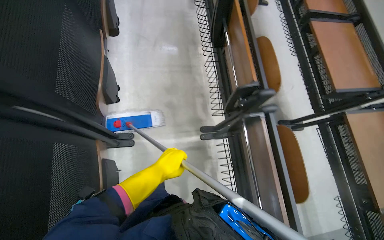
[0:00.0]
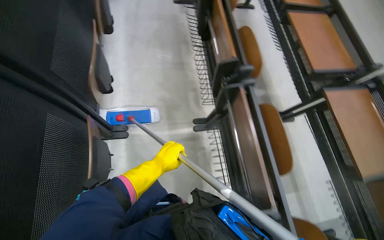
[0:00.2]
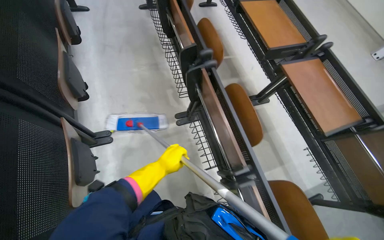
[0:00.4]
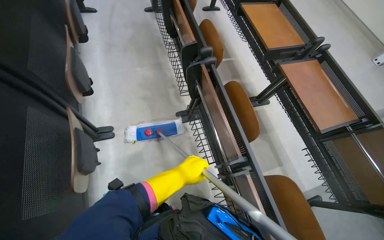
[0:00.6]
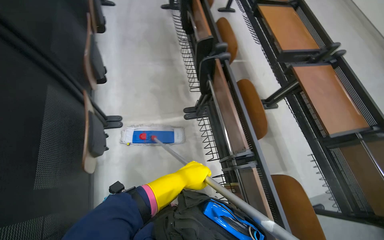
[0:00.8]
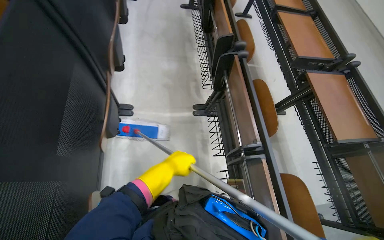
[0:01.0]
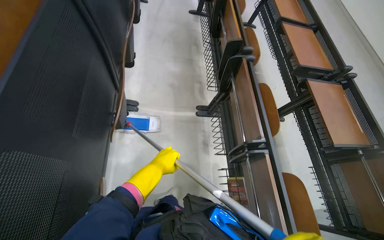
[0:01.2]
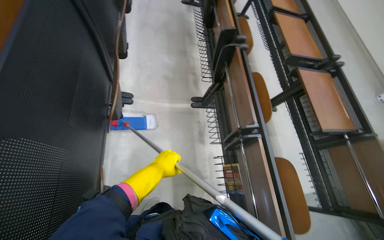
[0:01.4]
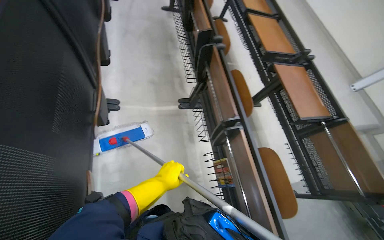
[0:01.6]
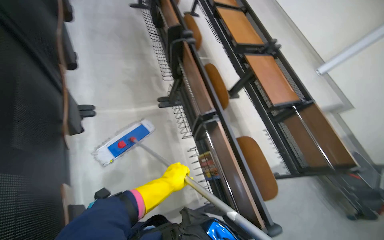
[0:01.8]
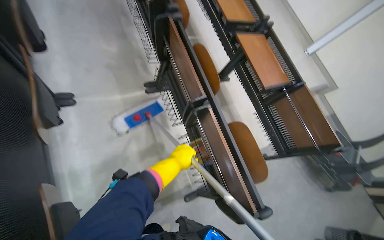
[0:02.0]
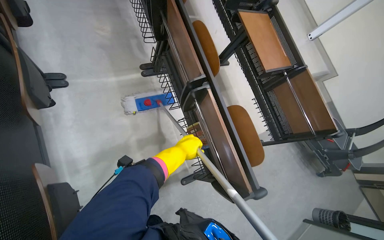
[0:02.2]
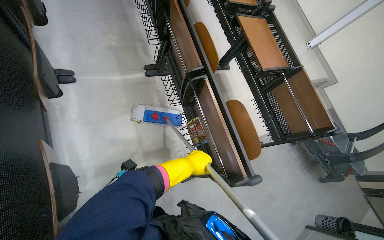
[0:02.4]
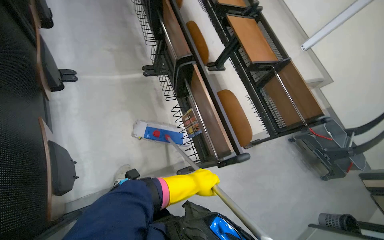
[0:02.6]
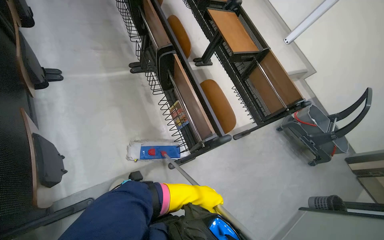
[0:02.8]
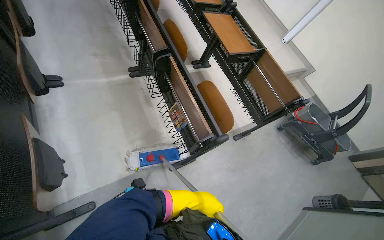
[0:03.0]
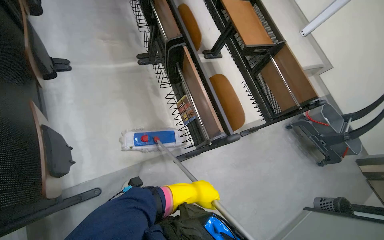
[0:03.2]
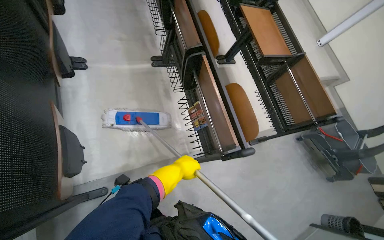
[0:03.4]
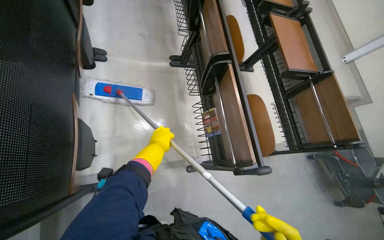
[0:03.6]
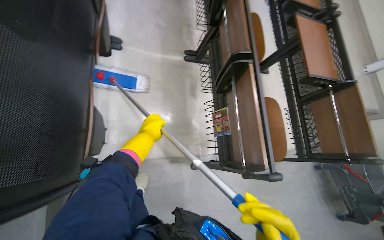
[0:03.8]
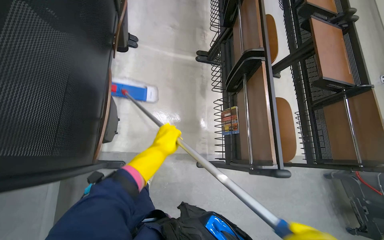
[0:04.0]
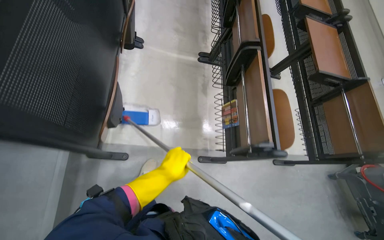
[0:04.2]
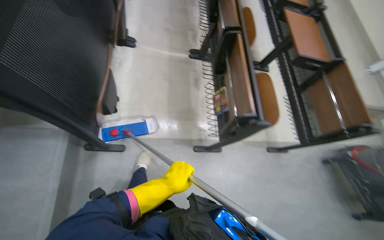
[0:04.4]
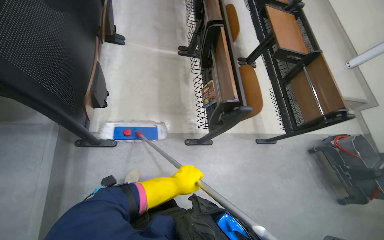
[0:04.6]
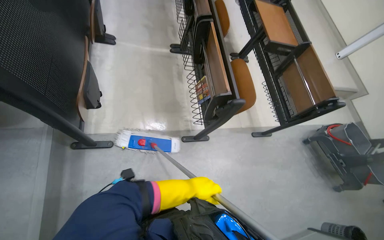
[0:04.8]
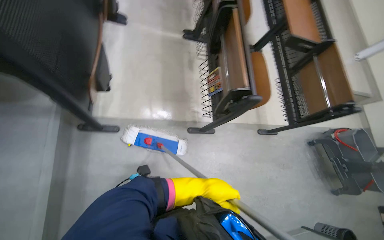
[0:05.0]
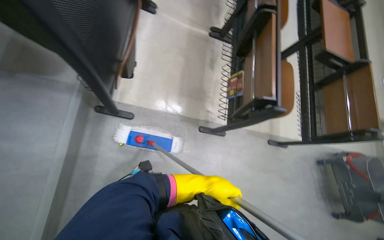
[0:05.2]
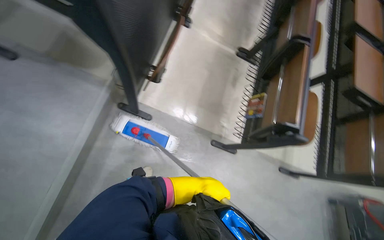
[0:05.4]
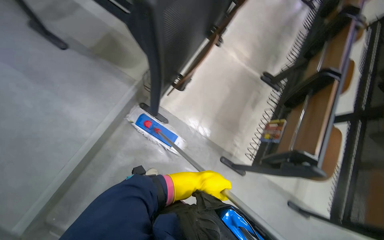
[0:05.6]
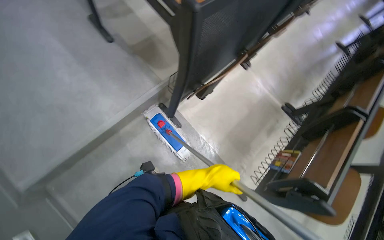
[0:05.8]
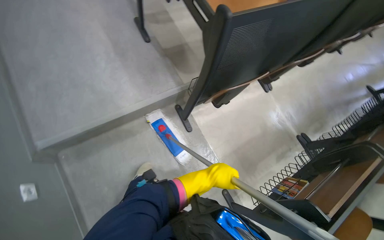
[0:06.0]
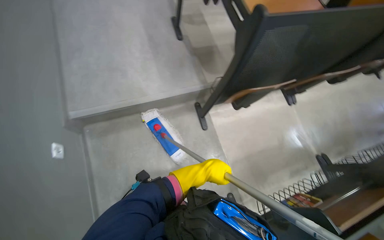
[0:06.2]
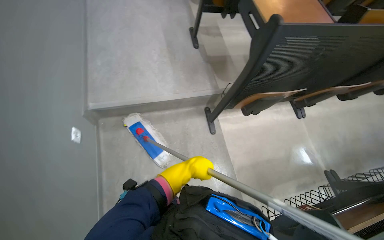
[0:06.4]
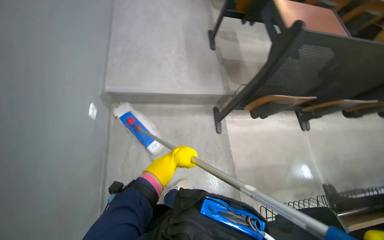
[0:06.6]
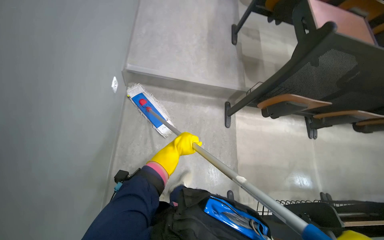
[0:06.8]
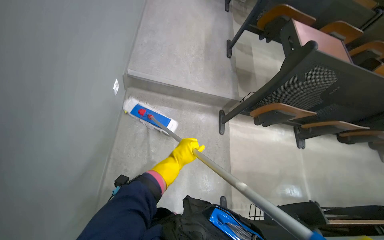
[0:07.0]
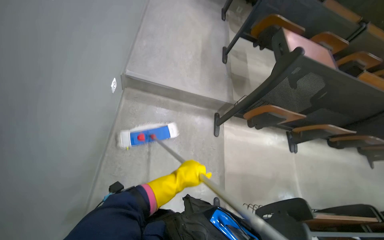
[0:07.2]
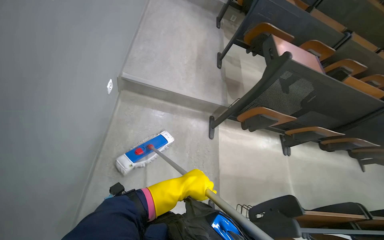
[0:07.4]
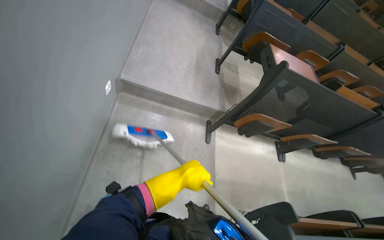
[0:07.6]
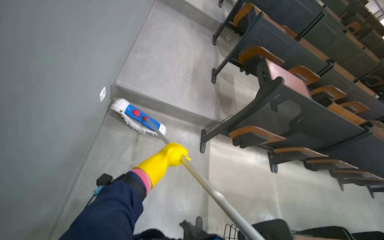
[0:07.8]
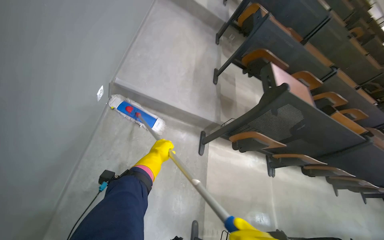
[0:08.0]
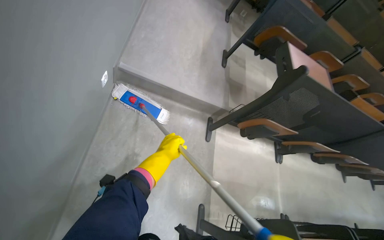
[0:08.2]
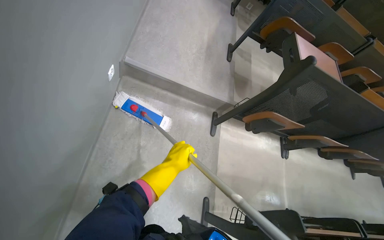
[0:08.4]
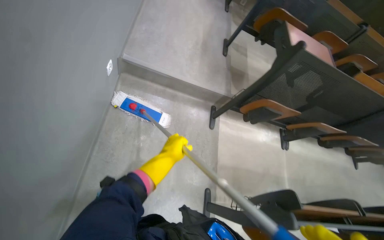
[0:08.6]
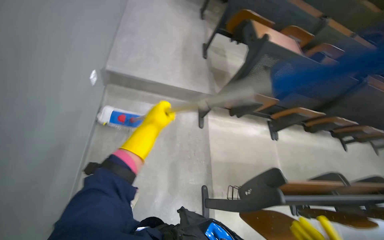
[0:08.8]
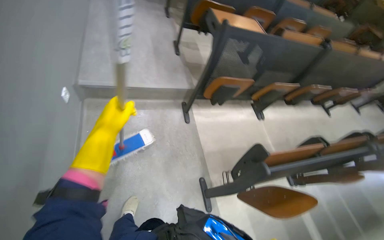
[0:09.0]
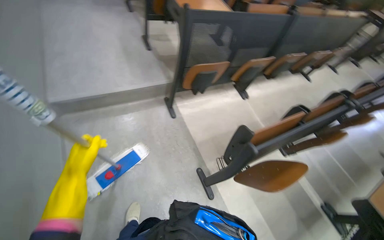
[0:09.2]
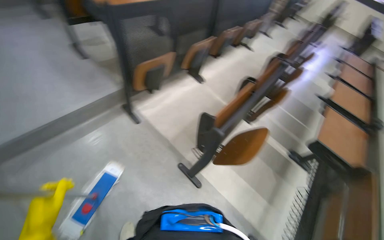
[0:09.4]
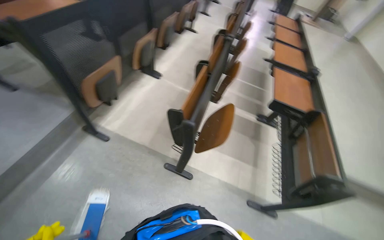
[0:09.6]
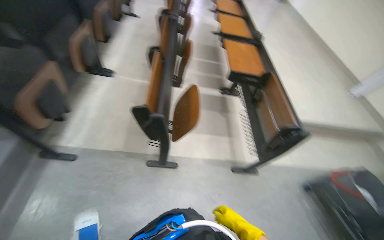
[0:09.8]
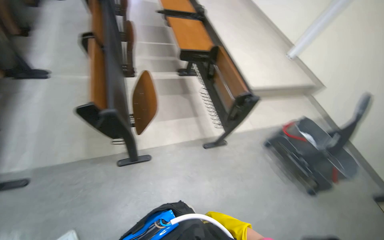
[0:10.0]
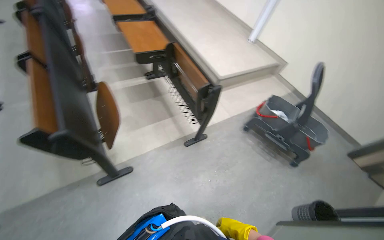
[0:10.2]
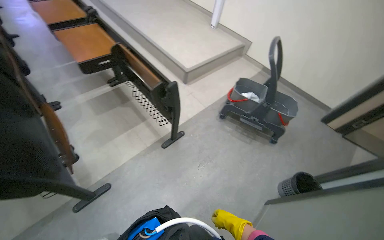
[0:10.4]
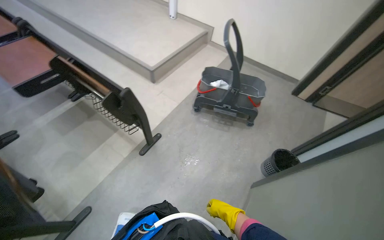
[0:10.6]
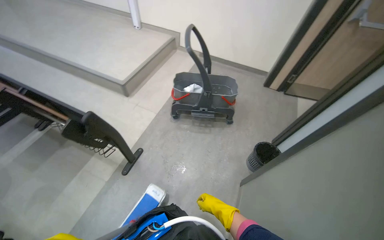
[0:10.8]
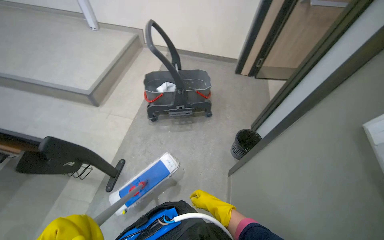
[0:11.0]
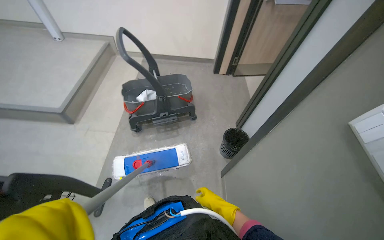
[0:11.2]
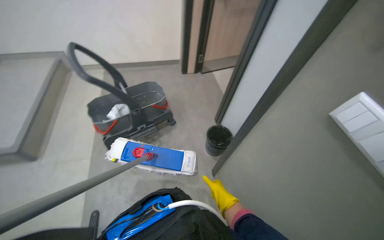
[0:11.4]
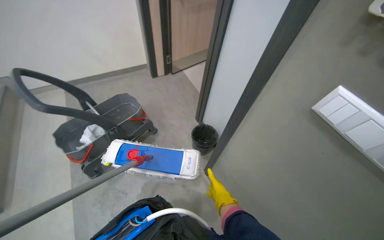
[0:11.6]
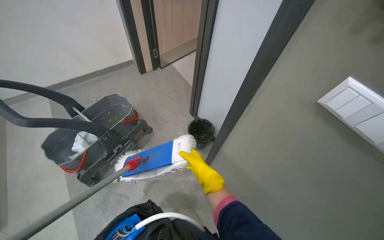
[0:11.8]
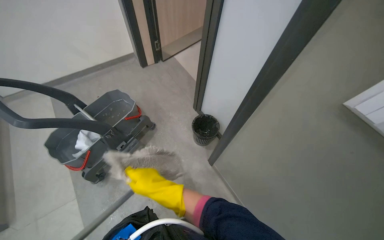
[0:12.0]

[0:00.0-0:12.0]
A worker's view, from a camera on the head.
Job: mopping floor.
The whole recording: Cleaning lecture hall. The worker cleans the lecture hall by mopping the floor and walls, and wiping desks.
0:00.0 to 0:01.6: The wearer moves approximately 60 cm.
0:01.6 to 0:03.0: The left hand is displaced down the picture and to the right by roughly 60 cm.
0:03.0 to 0:04.4: The head rotates about 25 degrees to the left. The left hand travels to the left and nearer to the camera by roughly 25 cm.
0:04.4 to 0:06.0: The wearer's head swings some 60 degrees to the left. The view tips upward by some 15 degrees.
0:06.0 to 0:07.6: The head travels approximately 60 cm. The wearer looks approximately 15 degrees further upward. The scene rotates clockwise by some 35 degrees.
0:07.6 to 0:09.0: The left hand travels nearer to the camera by approximately 10 cm.
0:09.0 to 0:10.4: The wearer looks roughly 115 degrees further to the right. The camera pitches downward, by approximately 20 degrees.
0:10.4 to 0:12.0: The head travels roughly 60 cm. The wearer's head swings roughly 80 degrees to the right.

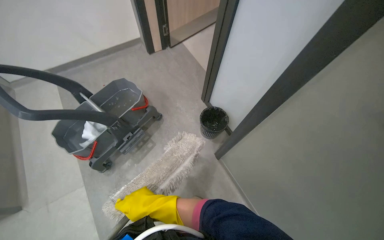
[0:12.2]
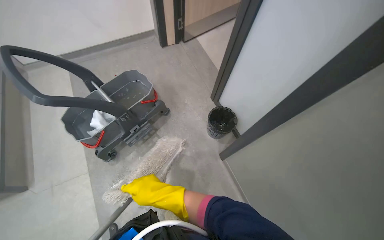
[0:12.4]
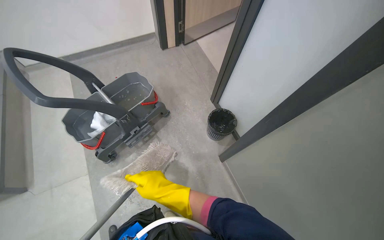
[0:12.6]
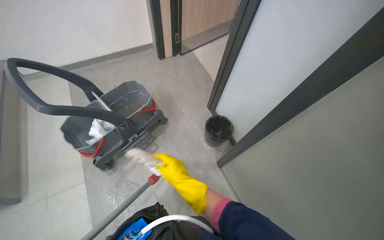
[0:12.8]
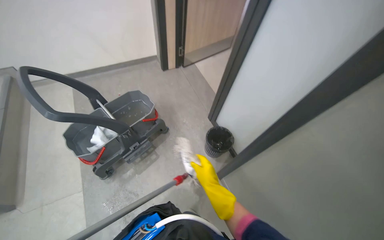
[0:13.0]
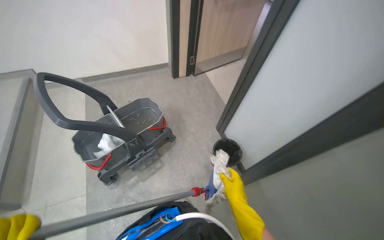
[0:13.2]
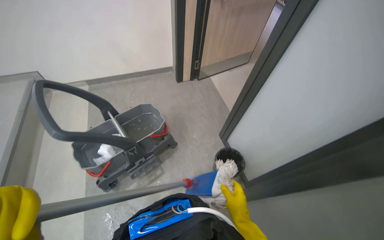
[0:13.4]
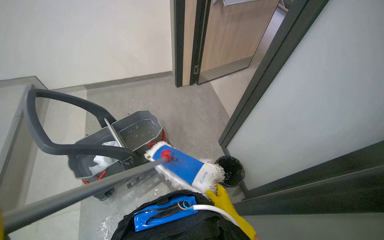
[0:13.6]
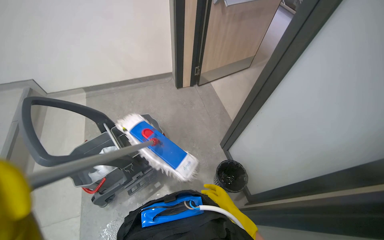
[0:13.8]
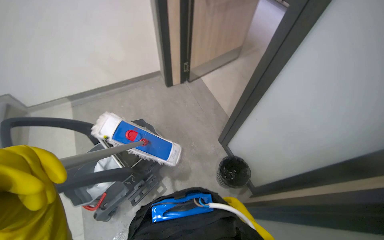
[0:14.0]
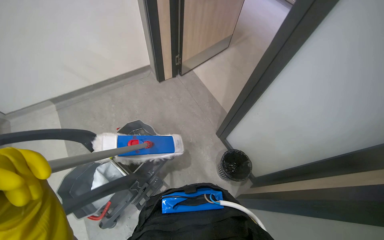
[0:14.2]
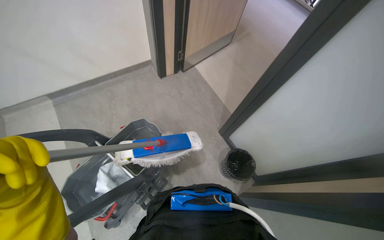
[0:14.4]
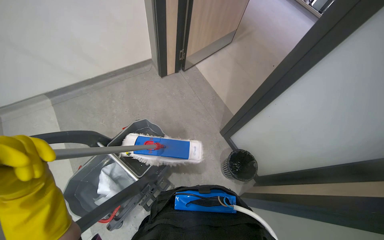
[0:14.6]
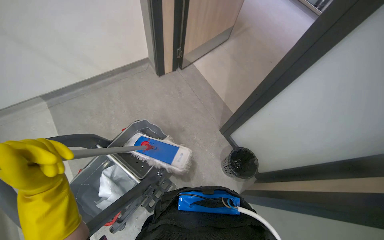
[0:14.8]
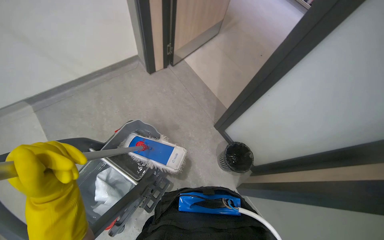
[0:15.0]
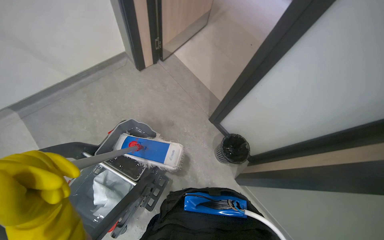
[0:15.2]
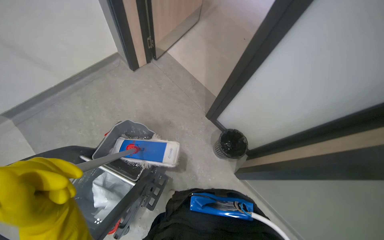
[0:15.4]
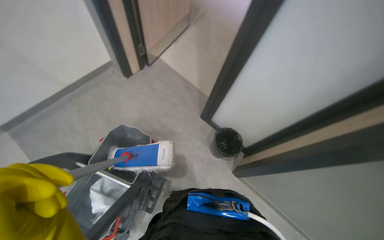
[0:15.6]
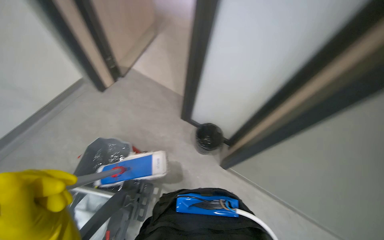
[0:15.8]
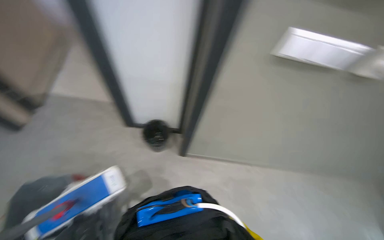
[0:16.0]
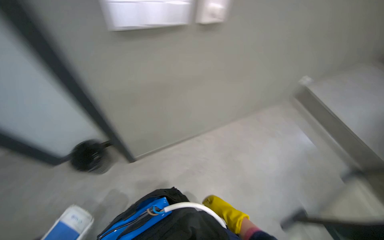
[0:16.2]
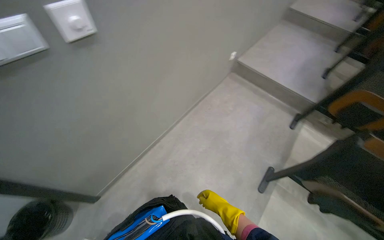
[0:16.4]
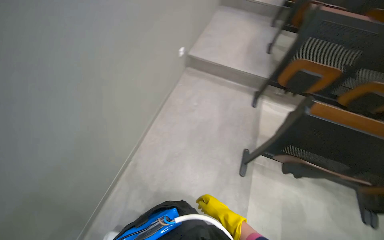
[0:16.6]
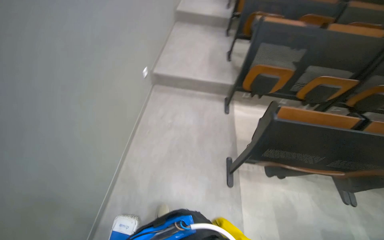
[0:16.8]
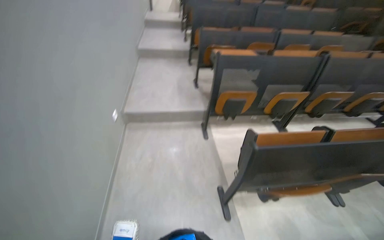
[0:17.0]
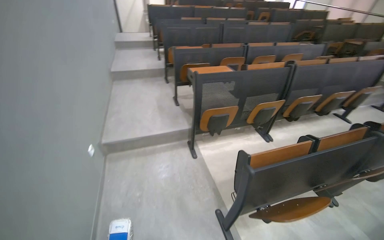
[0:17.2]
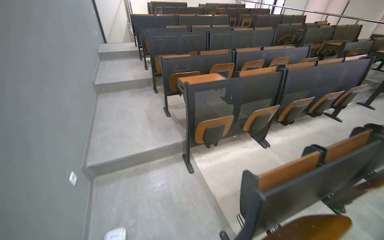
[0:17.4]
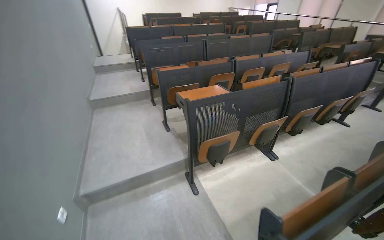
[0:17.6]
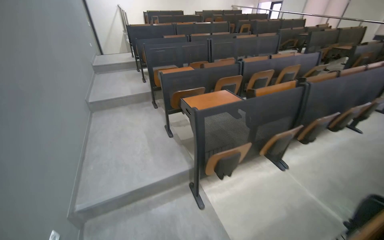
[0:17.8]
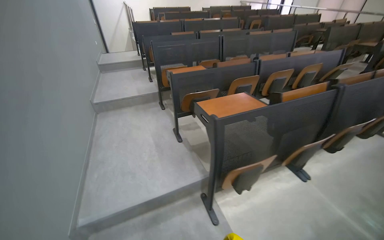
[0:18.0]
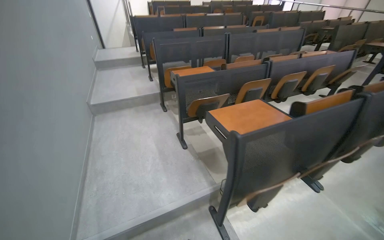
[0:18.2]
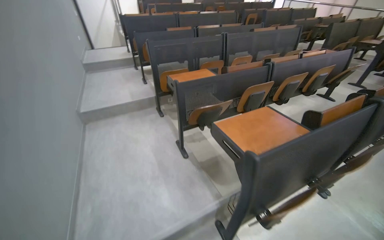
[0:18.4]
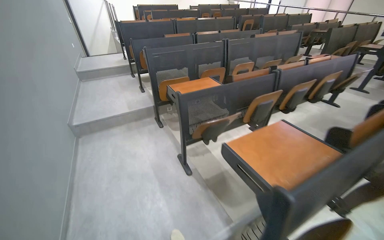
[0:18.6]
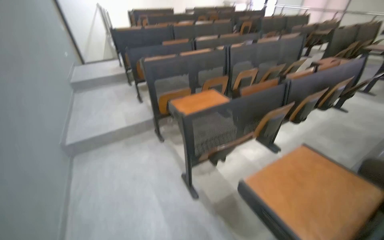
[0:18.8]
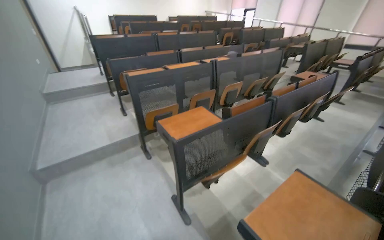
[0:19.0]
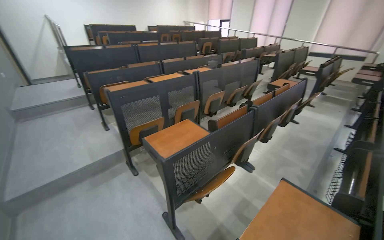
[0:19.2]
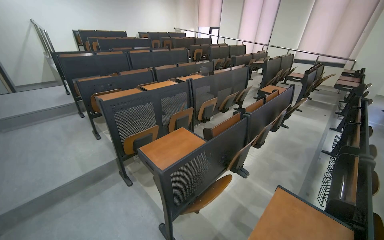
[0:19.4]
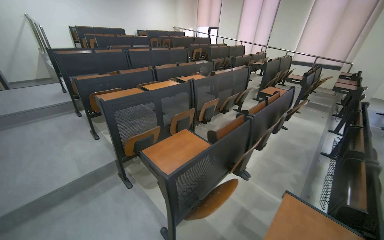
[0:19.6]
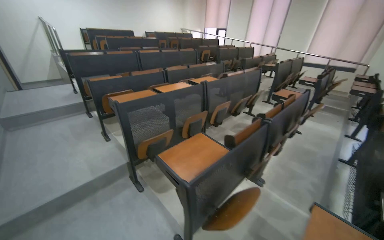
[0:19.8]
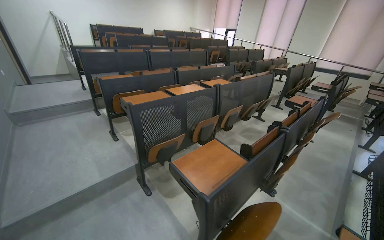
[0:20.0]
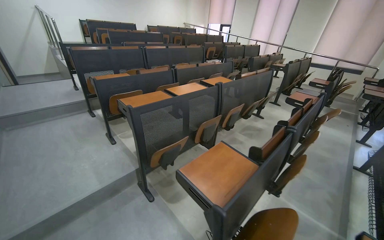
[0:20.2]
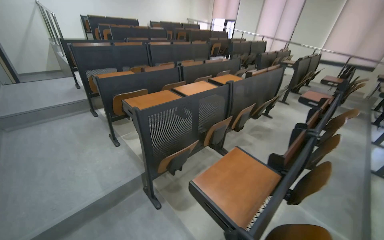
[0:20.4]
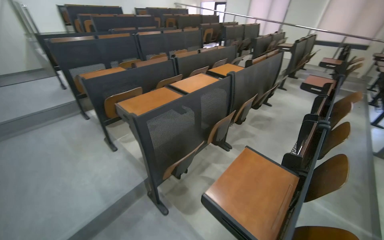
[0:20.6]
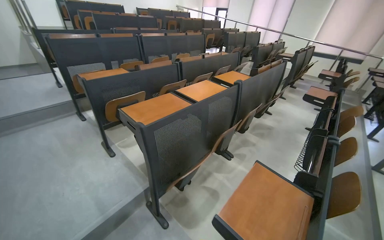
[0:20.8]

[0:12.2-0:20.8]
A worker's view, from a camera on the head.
Job: mopping floor.
The whole recording: Cleaning lecture hall. The worker cleans the lecture hall by mopping the floor and walls, and wiping desks.
0:12.2 to 0:13.6: The right hand is displaced to the right and farther from the camera by about 30 cm.
0:13.6 to 0:15.0: The camera travels roughly 40 cm. The head rotates some 20 degrees to the right.
0:15.0 to 0:16.6: The head travels about 80 cm. The wearer's head swings some 105 degrees to the right.
0:16.6 to 0:18.0: The camera travels some 1 m. The head rotates some 45 degrees to the right. The wearer looks about 20 degrees further upward.
0:18.0 to 0:19.4: The wearer moves about 1 m. The head turns to the right by roughly 25 degrees.
0:19.4 to 0:20.8: The head travels about 90 cm.
